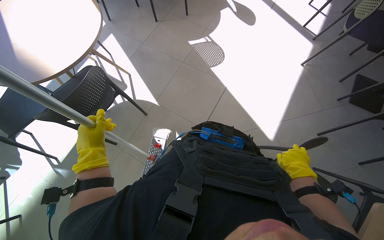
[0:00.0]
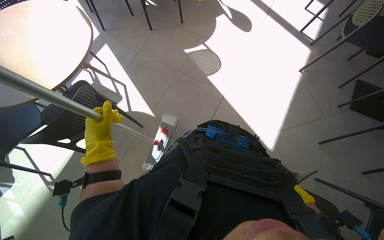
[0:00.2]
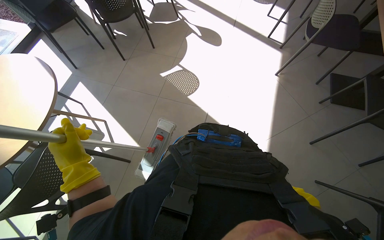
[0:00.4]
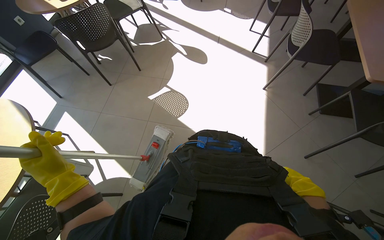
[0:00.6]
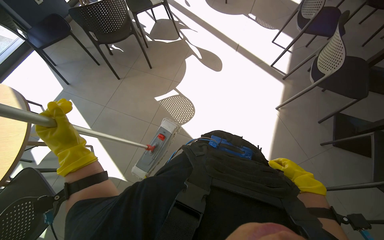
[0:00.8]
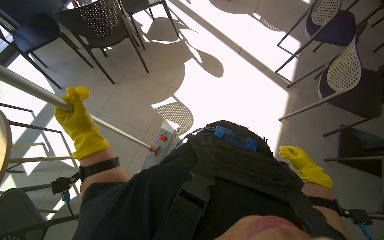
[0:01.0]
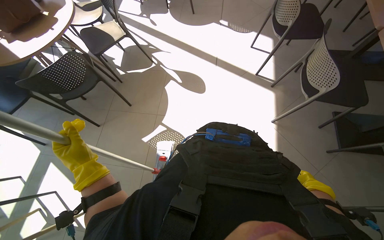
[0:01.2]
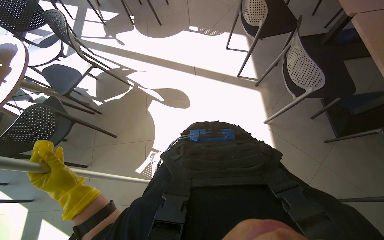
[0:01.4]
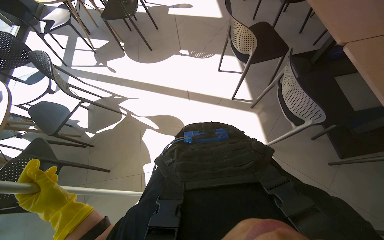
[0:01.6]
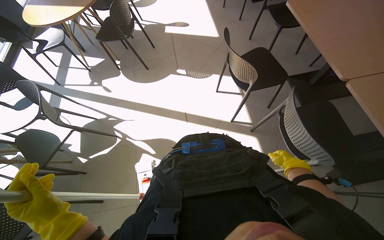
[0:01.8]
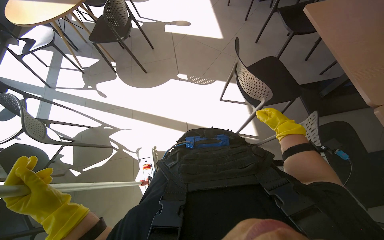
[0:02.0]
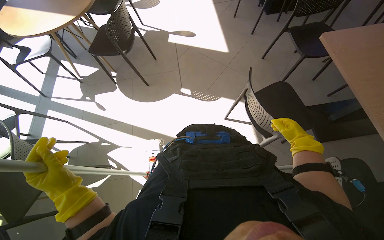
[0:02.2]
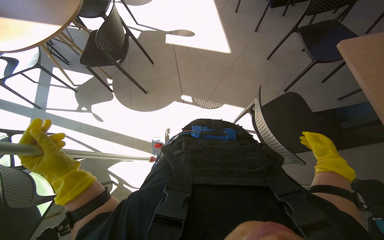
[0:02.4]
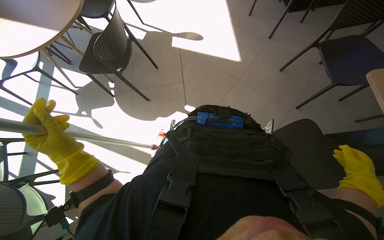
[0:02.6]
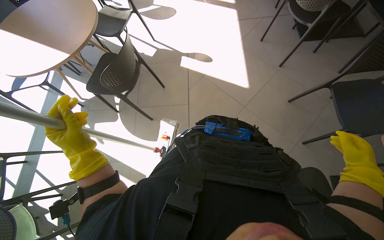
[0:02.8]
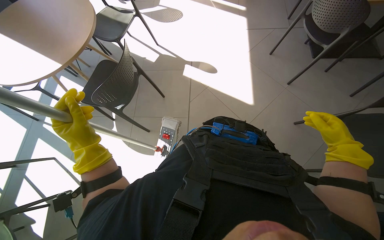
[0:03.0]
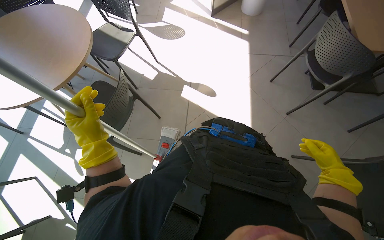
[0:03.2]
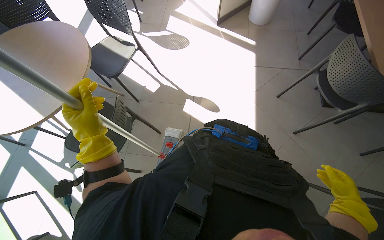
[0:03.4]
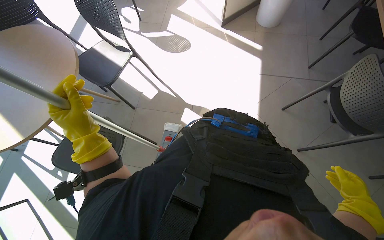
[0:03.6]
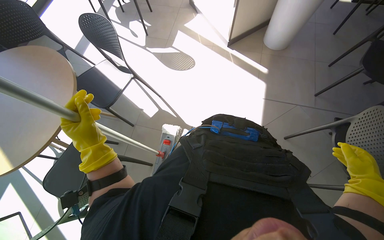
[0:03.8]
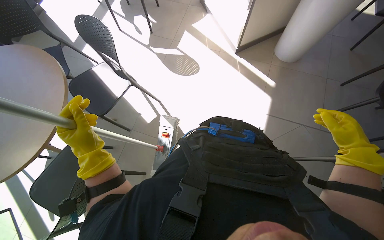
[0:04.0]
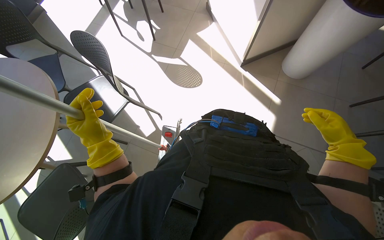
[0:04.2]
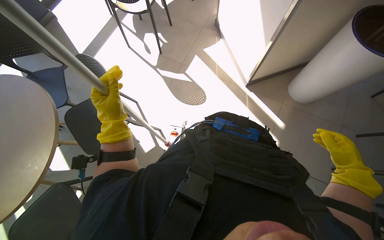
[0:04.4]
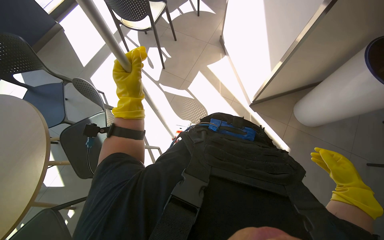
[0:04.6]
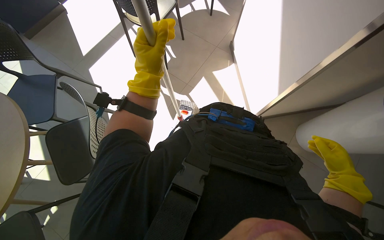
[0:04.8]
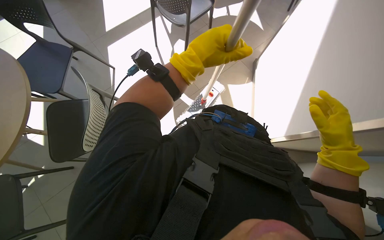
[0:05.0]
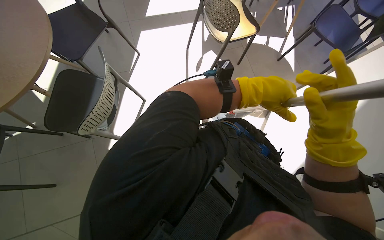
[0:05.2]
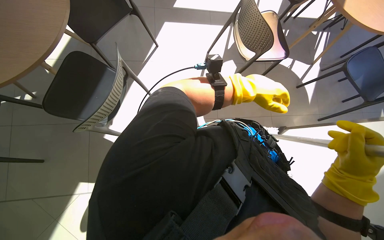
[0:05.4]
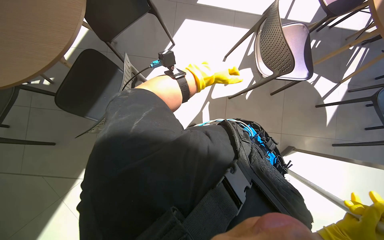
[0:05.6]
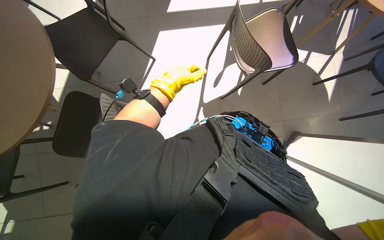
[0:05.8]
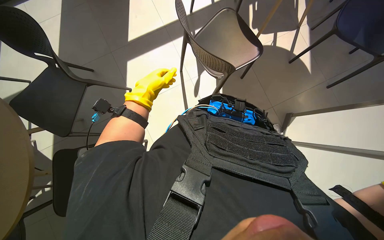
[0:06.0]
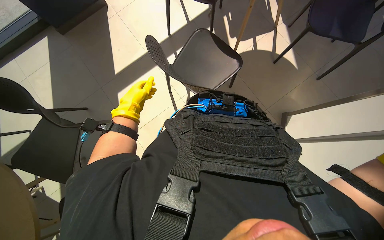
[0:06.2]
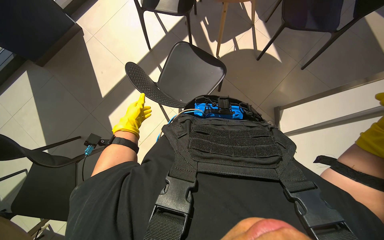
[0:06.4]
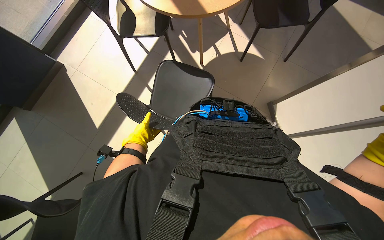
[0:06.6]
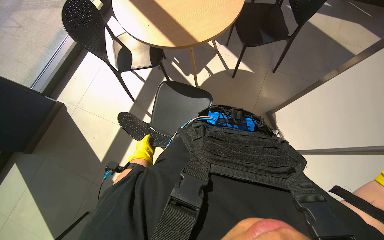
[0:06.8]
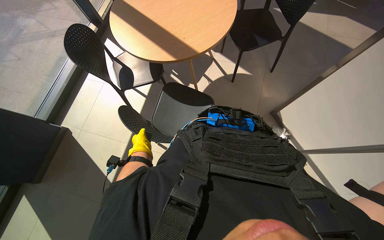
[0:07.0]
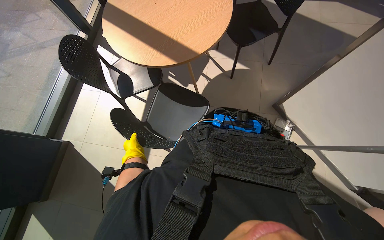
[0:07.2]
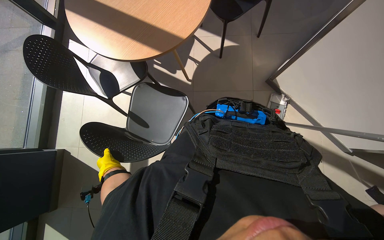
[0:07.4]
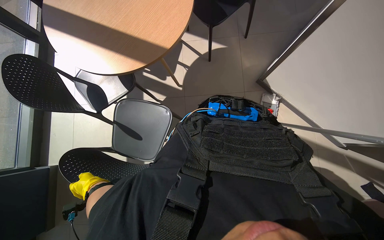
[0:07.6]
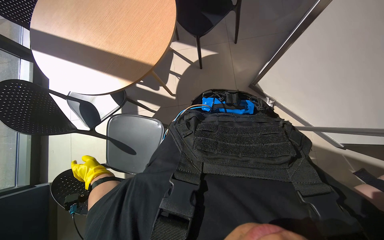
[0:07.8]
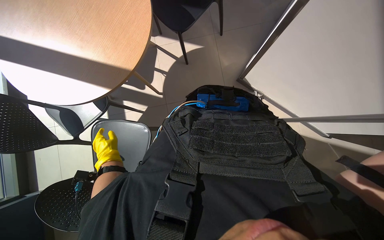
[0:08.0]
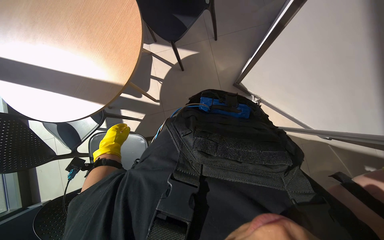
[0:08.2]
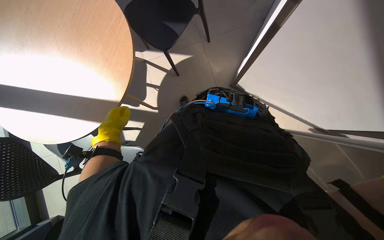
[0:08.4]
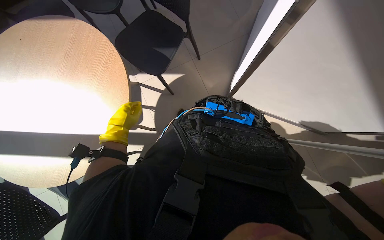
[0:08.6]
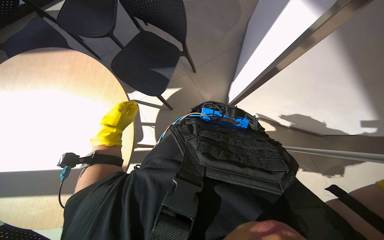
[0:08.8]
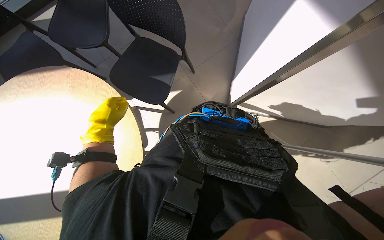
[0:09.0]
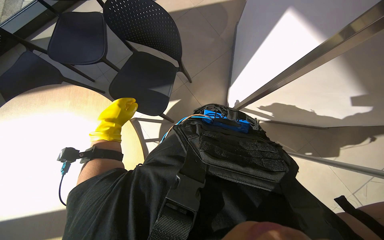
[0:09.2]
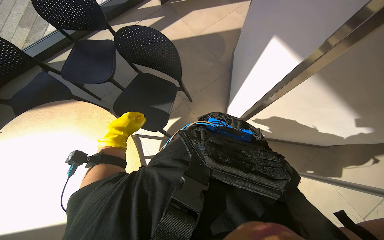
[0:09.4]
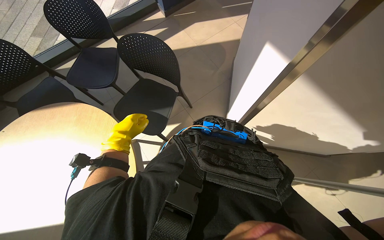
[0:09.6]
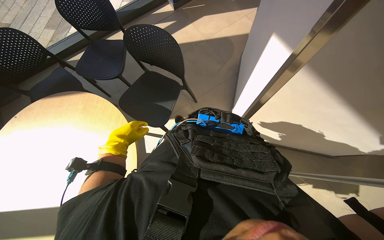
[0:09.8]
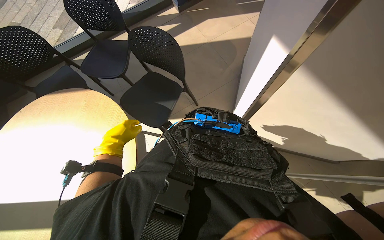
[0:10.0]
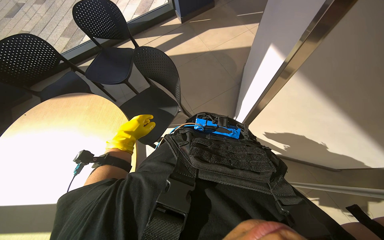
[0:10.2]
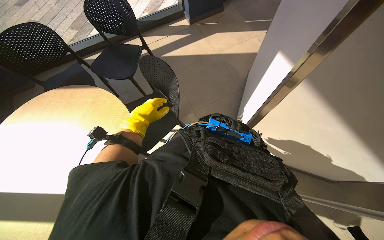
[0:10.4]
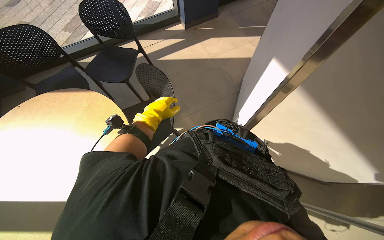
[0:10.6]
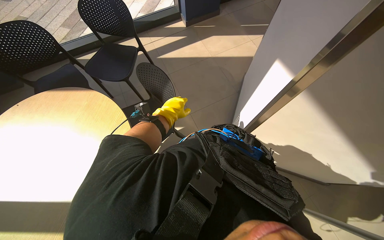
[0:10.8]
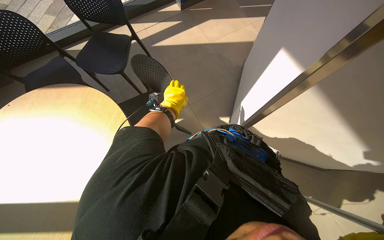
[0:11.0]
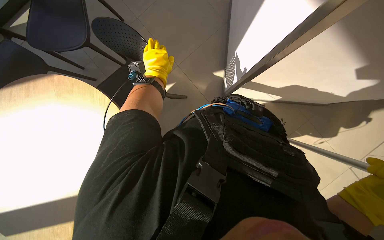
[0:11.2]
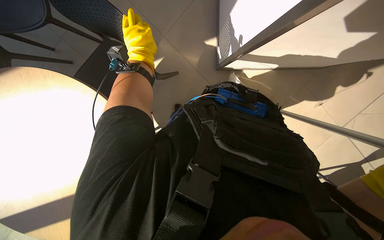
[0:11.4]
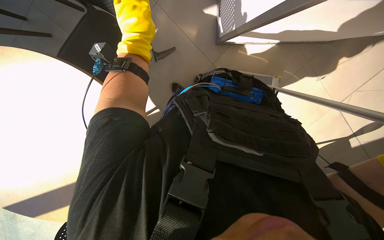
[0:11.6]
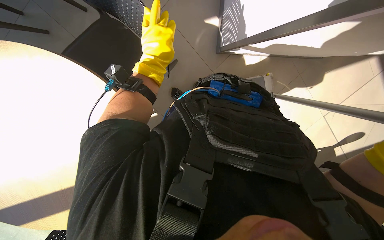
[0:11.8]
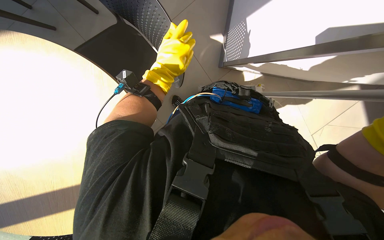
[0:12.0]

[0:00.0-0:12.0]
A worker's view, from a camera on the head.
Job: mopping floor.
The whole recording: Mopping floor. The worker mops the floor with a flat mop, occasionally rinsing and wringing the mop head.
0:00.0 to 0:01.6: The camera is carried about 1.5 m. Everything in view rotates approximately 40 degrees counterclockwise.
0:01.6 to 0:03.0: The wearer moves roughly 1.5 m.
0:03.0 to 0:04.4: The camera travels approximately 1 m.
0:04.4 to 0:06.0: The camera travels about 90 cm. The scene rotates clockwise by approximately 40 degrees.
0:06.0 to 0:07.6: The camera pitches upward, by approximately 15 degrees. Everything in view rotates about 50 degrees counterclockwise.
0:07.6 to 0:09.0: The wearer looks about 15 degrees further upward. Everything in view rotates roughly 25 degrees counterclockwise. The left hand shifts roughly 50 cm up the picture.
0:09.0 to 0:10.4: The view tips upward by about 20 degrees. The left hand heads to the right, covering approximately 10 cm.
0:10.4 to 0:12.0: The view tilts roughly 30 degrees downward.

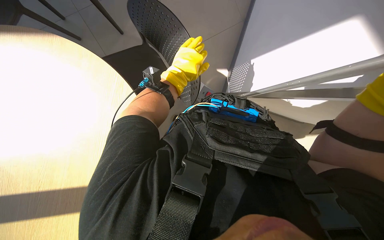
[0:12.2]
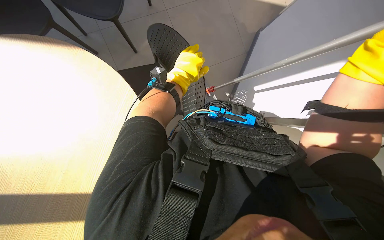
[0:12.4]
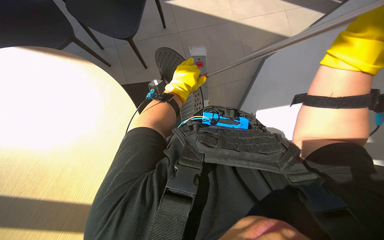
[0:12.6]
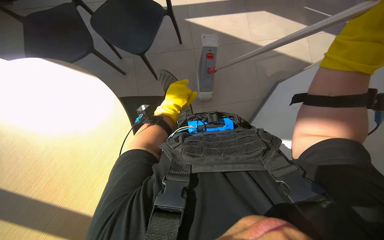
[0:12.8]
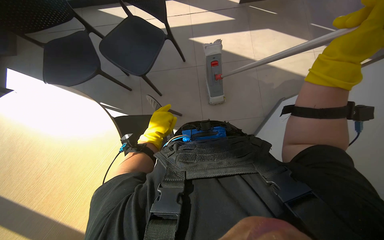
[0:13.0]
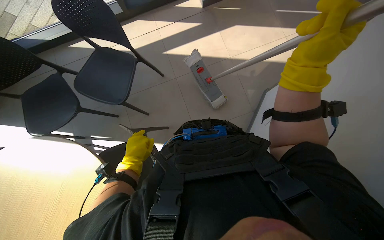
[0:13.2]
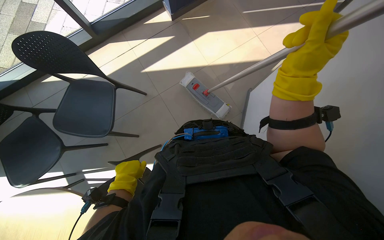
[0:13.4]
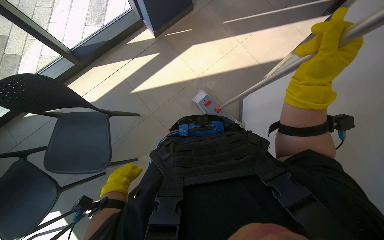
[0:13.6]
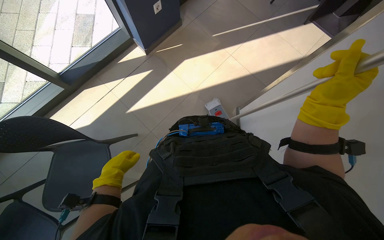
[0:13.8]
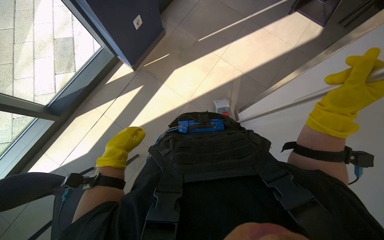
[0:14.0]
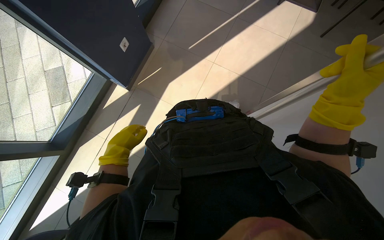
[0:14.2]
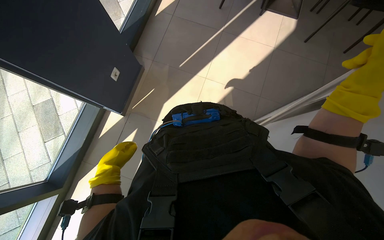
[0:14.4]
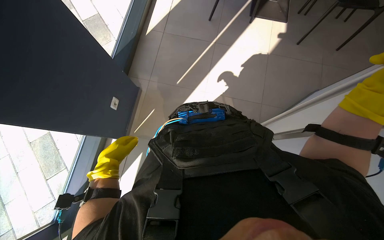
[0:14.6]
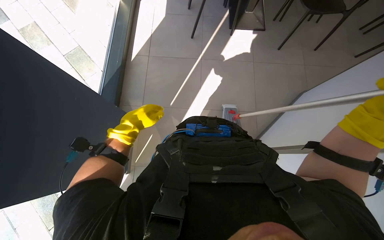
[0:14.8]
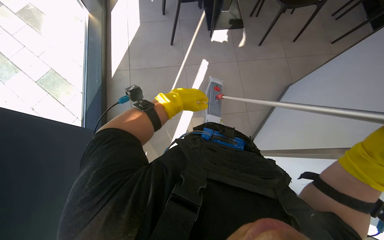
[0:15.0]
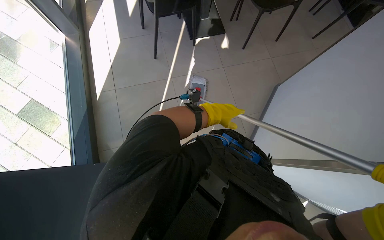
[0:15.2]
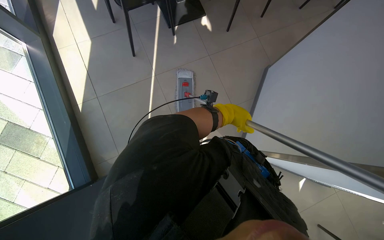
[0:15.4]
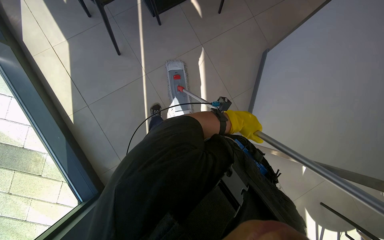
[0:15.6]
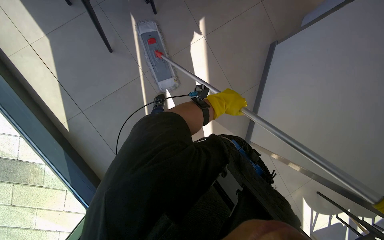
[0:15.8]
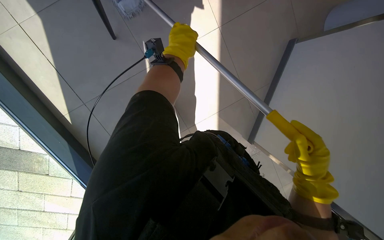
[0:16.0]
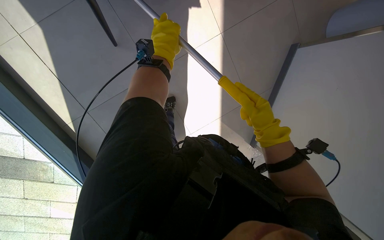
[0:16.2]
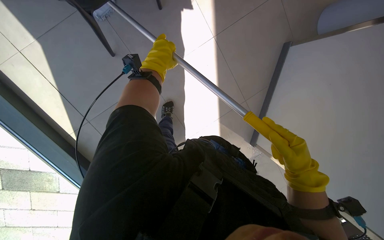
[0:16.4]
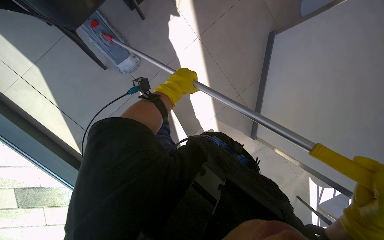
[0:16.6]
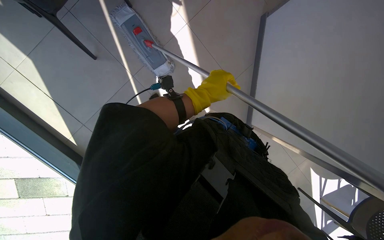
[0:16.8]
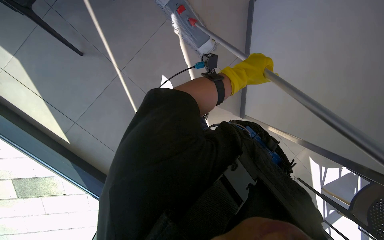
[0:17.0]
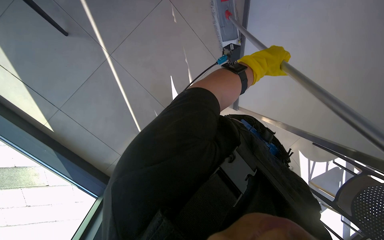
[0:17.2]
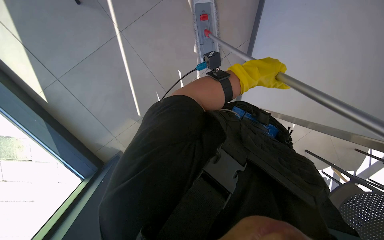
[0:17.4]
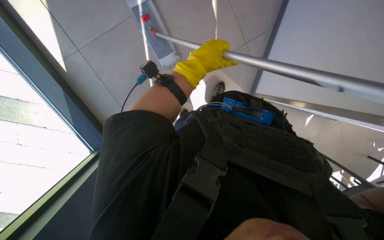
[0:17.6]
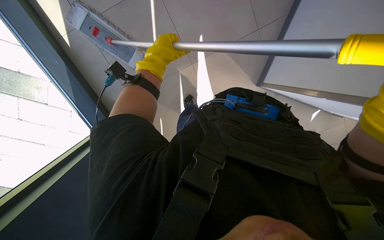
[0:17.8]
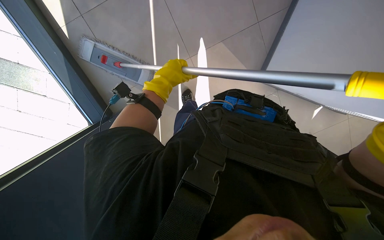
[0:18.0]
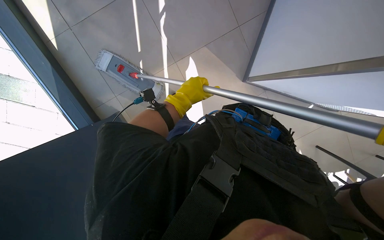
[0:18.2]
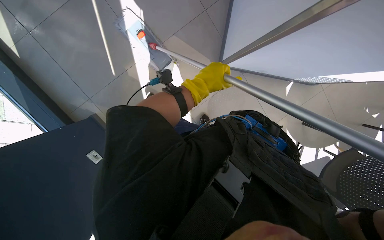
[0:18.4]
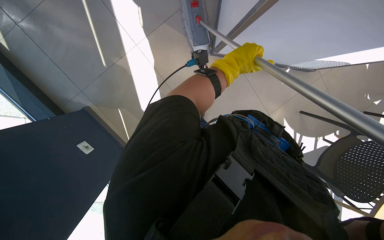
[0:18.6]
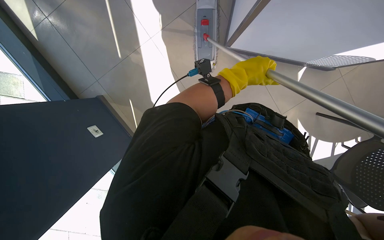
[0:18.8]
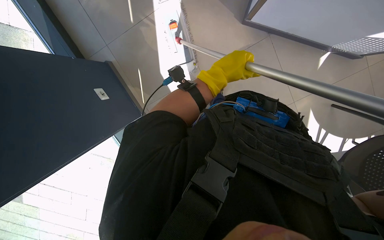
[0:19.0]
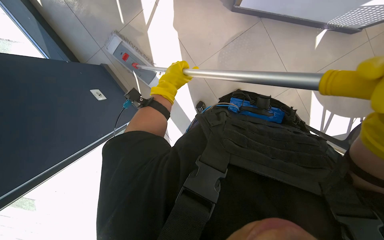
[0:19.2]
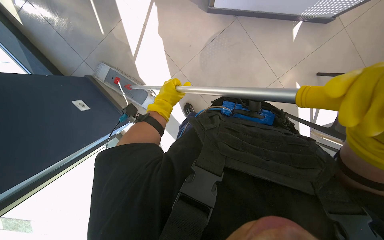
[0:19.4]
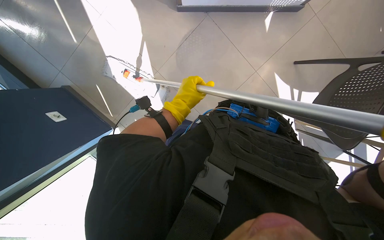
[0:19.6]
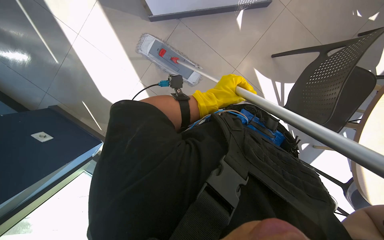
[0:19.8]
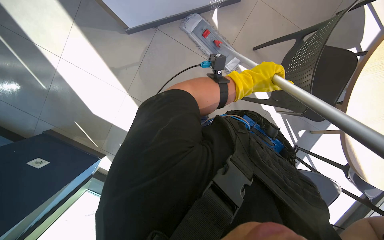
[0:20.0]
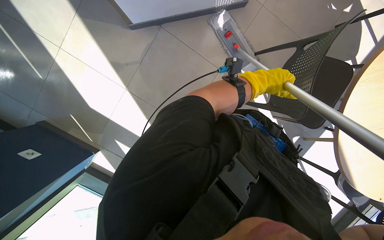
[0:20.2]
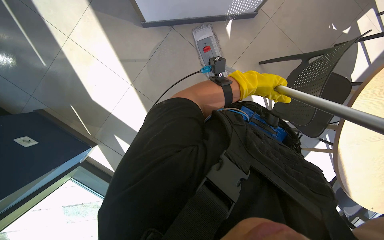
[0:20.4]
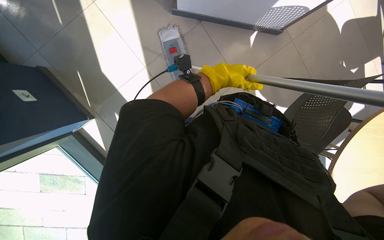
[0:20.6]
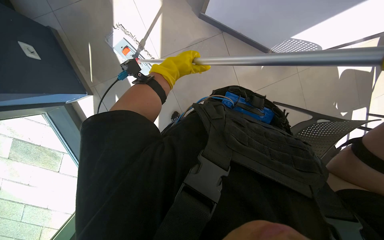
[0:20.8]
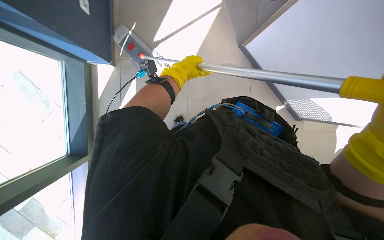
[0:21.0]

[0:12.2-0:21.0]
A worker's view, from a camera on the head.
Job: mopping floor.
The whole recording: Mopping floor. The worker mops the floor with a flat mop, occasionally rinsing and wringing the mop head.
0:12.2 to 0:13.6: The view tips upward by about 15 degrees. The scene turns some 55 degrees counterclockwise in the picture.
0:13.6 to 0:15.2: The camera travels some 90 cm. The wearer's head swings roughly 65 degrees to the right.
0:15.2 to 0:16.6: The view tips downward by some 20 degrees. The scene turns roughly 30 degrees counterclockwise in the picture.
0:16.6 to 0:18.0: The view tilts roughly 20 degrees downward. The left hand reaches about 30 cm to the right, then returns.
0:18.0 to 0:19.6: The left hand goes left and right, some 25 cm each way, reversing 2 times.
0:19.6 to 0:21.0: The scene rotates clockwise by about 25 degrees.
